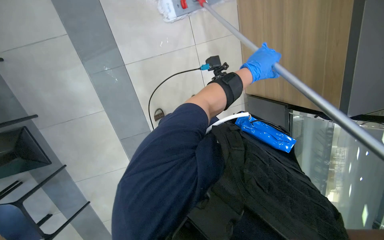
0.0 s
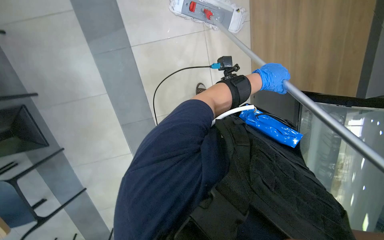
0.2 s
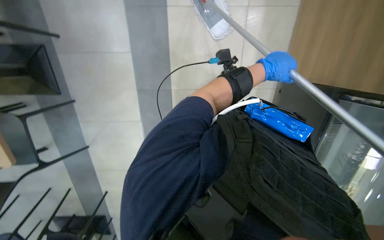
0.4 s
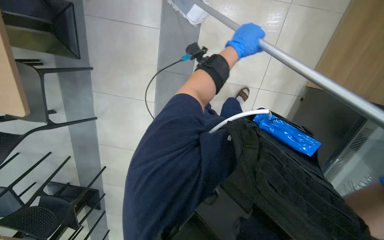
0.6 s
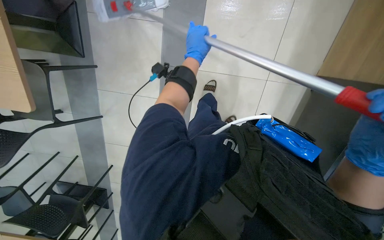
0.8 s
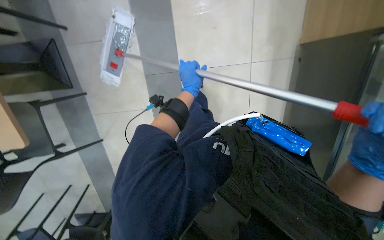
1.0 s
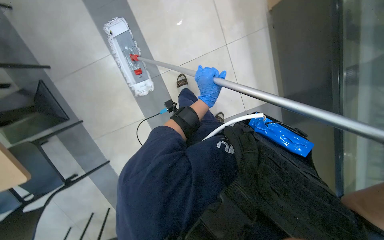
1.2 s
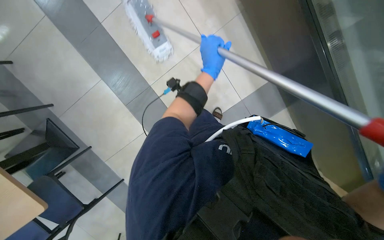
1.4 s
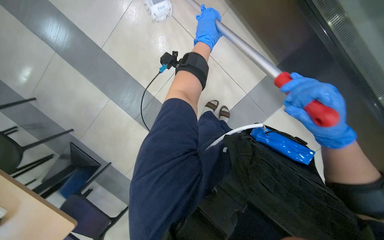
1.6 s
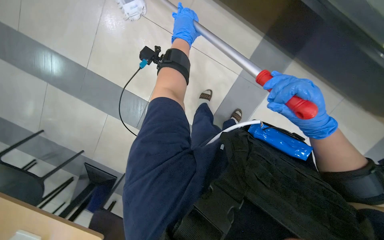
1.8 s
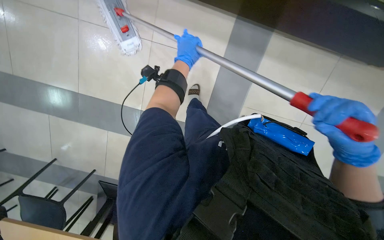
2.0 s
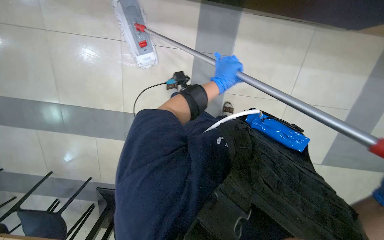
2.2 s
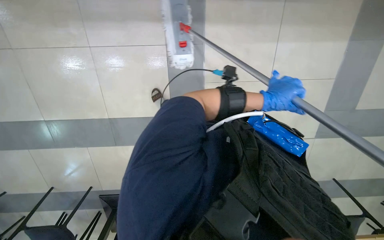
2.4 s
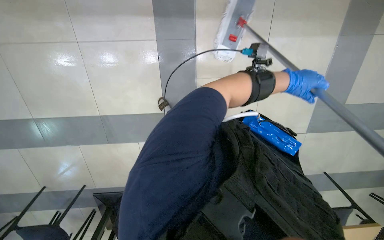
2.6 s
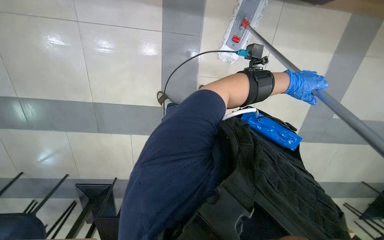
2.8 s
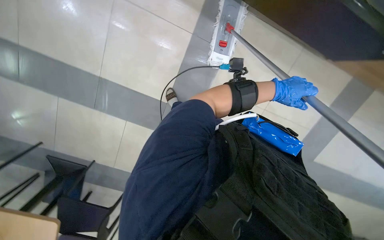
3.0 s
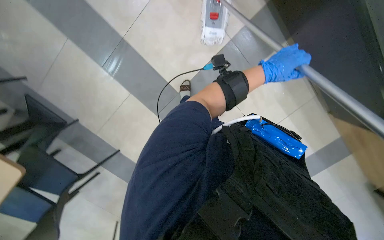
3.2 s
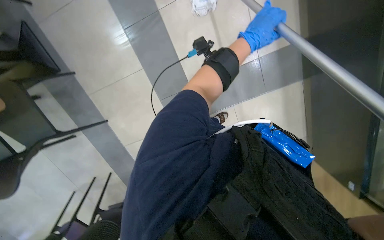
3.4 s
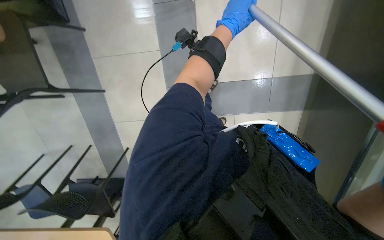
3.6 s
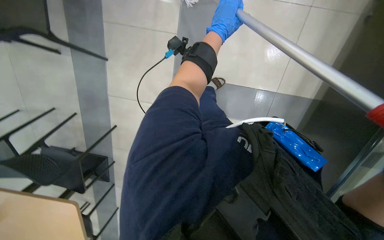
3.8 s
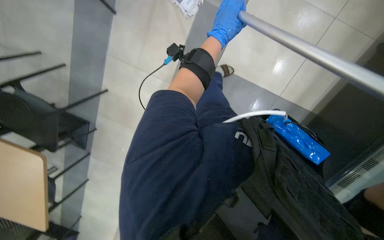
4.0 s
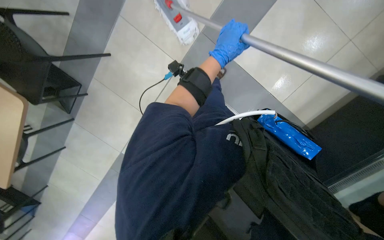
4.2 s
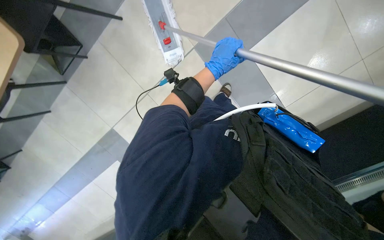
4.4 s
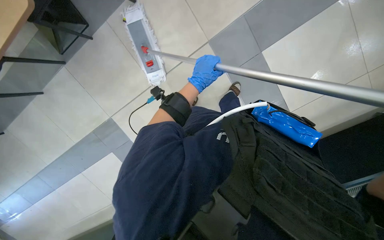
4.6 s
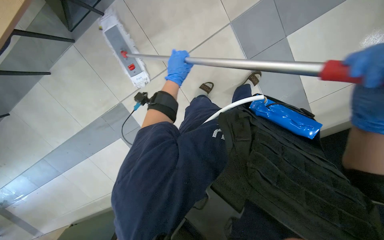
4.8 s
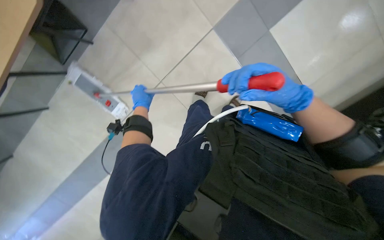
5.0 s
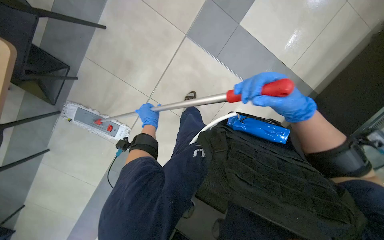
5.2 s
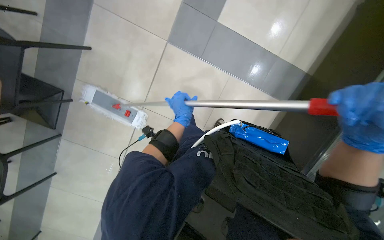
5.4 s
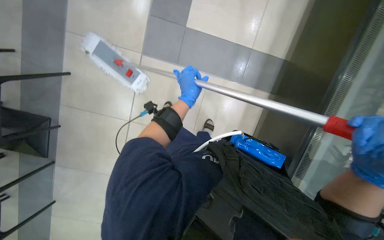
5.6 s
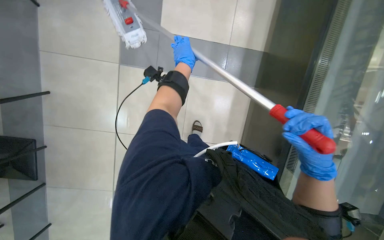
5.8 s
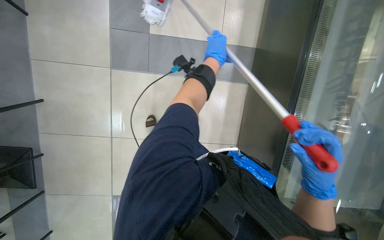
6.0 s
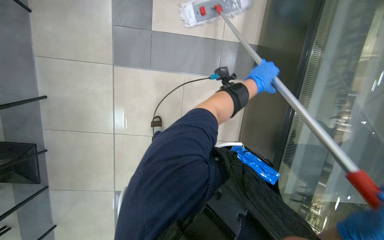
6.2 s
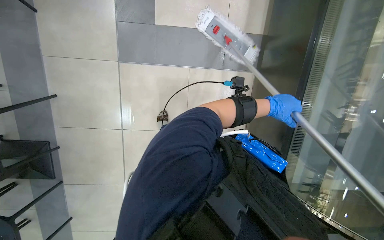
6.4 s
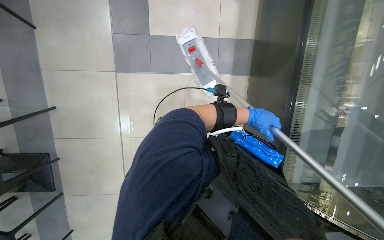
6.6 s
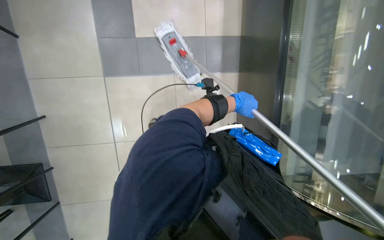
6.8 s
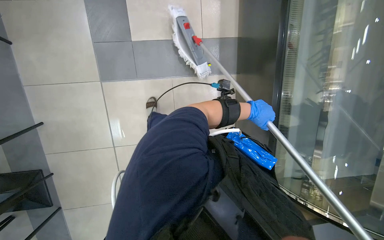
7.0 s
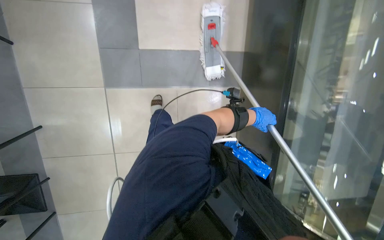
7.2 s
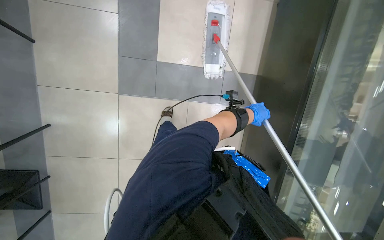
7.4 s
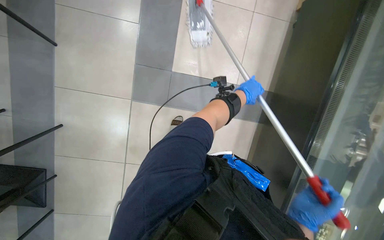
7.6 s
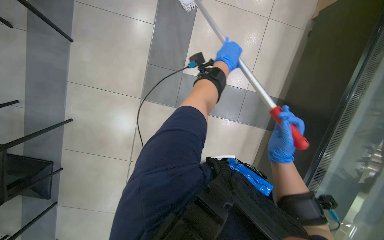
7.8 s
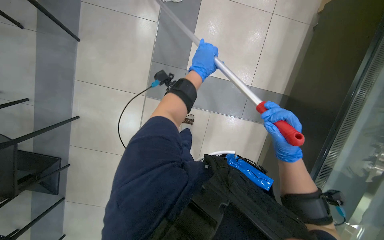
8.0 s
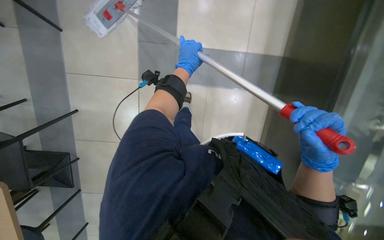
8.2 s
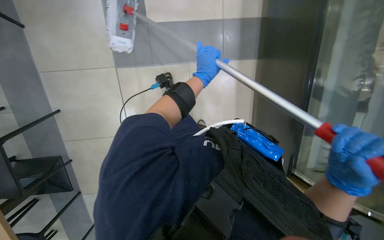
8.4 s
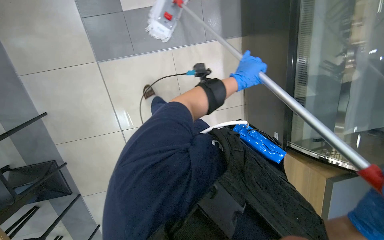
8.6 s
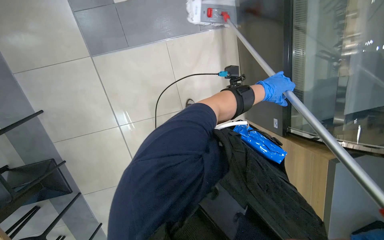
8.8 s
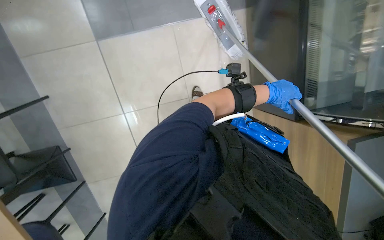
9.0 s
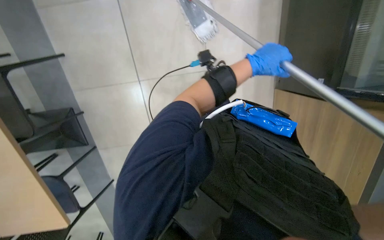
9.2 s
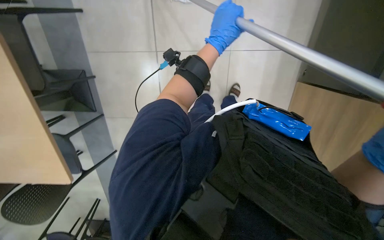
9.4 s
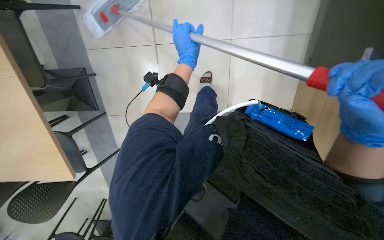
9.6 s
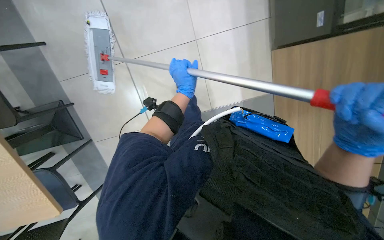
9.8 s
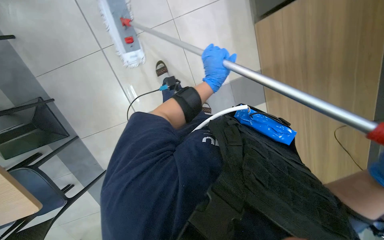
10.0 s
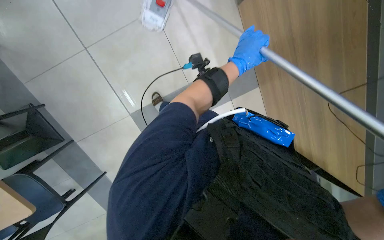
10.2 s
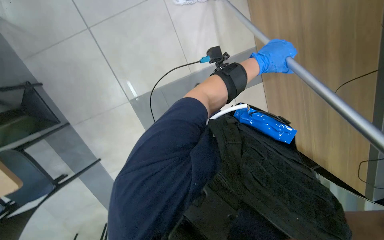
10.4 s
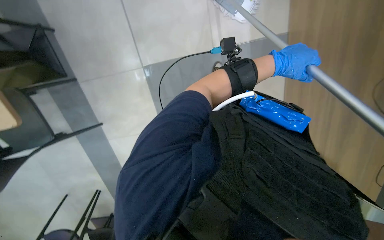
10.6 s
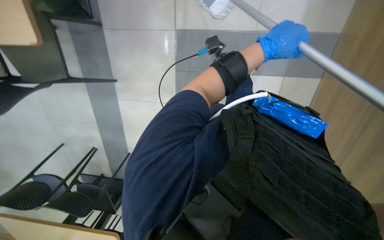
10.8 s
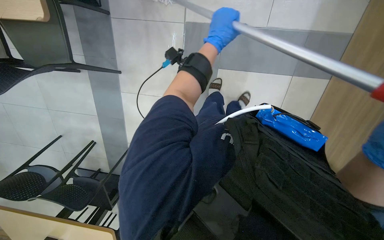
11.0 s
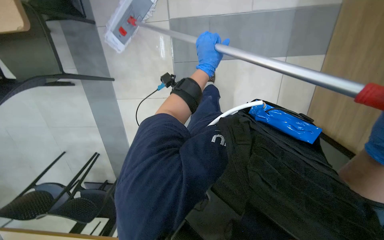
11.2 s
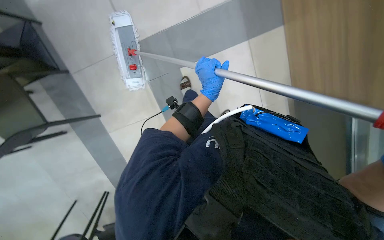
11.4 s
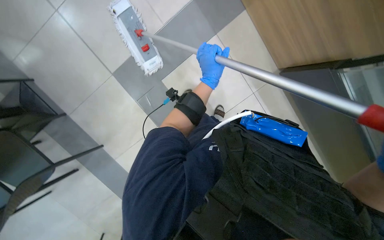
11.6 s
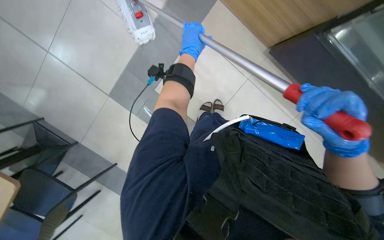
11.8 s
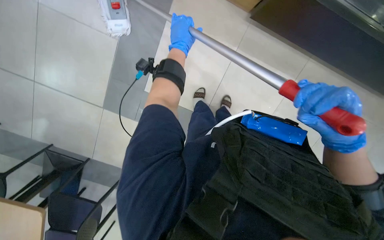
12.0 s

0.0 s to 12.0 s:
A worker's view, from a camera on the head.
Job: mopping floor.
The whole recording: Mopping floor. The worker mops the floor with a flat mop.
0.0 to 1.6 s: The left hand moves to the left and up the picture, approximately 25 cm.
1.6 to 3.0 s: The left hand goes approximately 35 cm to the right.
3.0 to 4.4 s: Everything in view rotates some 40 degrees clockwise. The left hand goes some 35 cm up the picture and to the left.
4.4 to 6.0 s: The left hand goes to the left and returns, approximately 25 cm each way.
7.6 to 9.0 s: The camera pitches downward, by about 15 degrees. The left hand goes to the left and returns, about 15 cm each way.
9.0 to 10.4 s: The camera pitches downward, by some 15 degrees. The left hand reaches some 25 cm to the left, then returns.

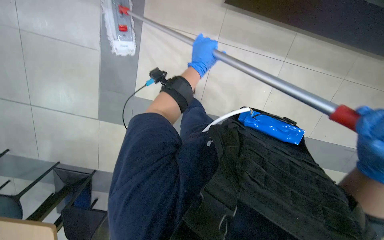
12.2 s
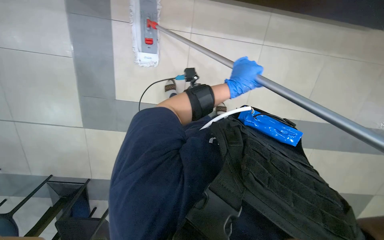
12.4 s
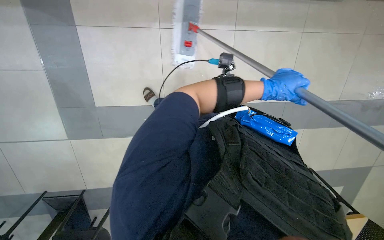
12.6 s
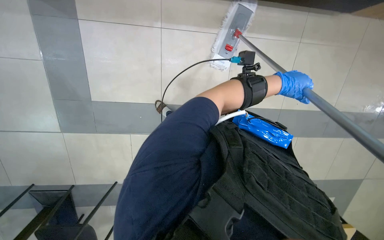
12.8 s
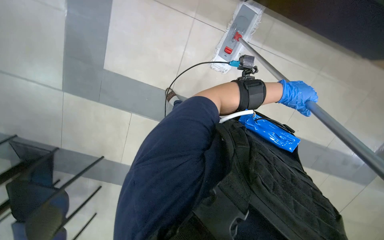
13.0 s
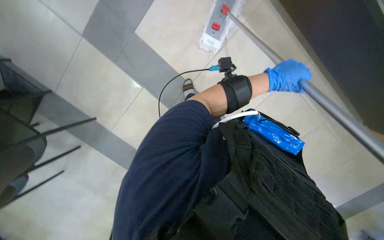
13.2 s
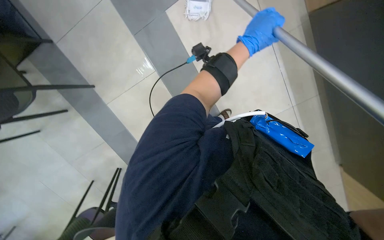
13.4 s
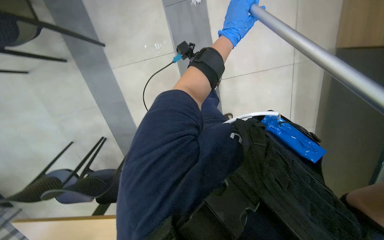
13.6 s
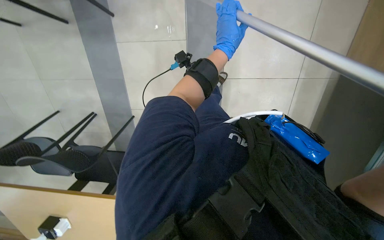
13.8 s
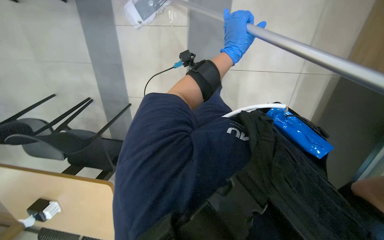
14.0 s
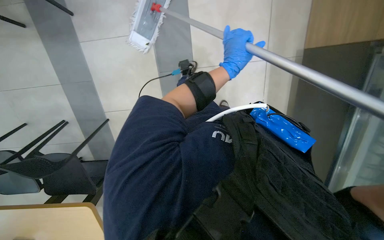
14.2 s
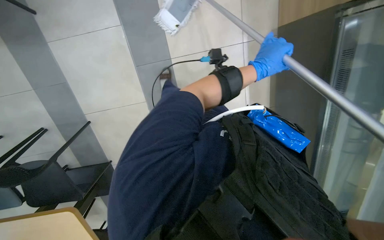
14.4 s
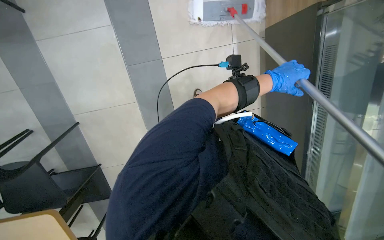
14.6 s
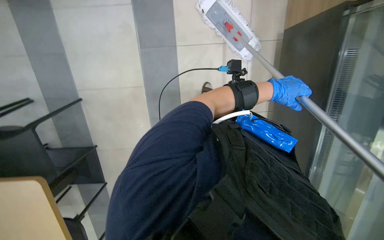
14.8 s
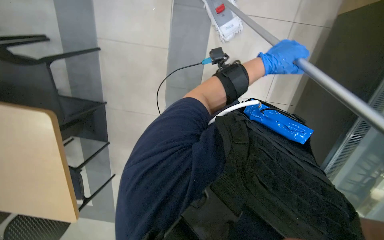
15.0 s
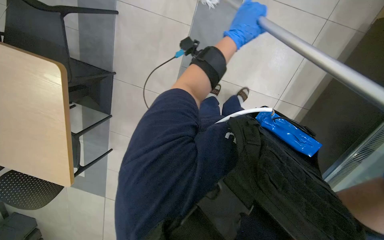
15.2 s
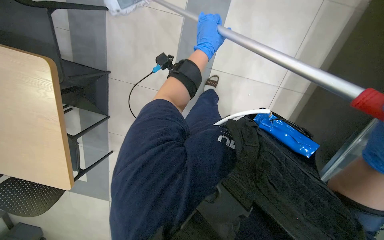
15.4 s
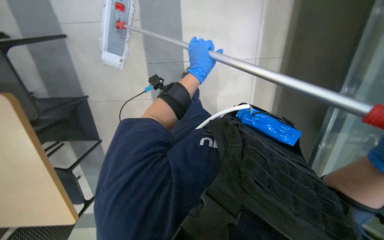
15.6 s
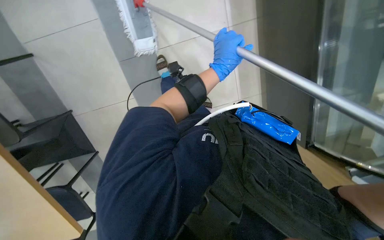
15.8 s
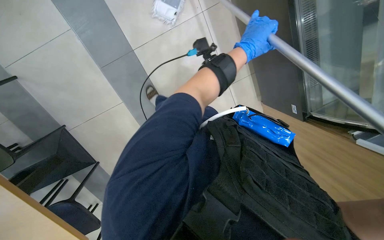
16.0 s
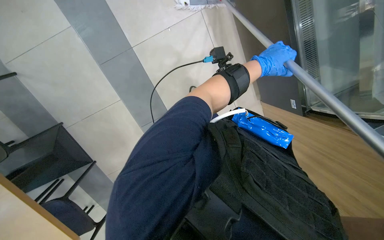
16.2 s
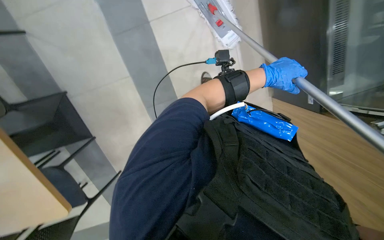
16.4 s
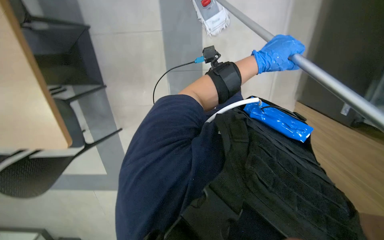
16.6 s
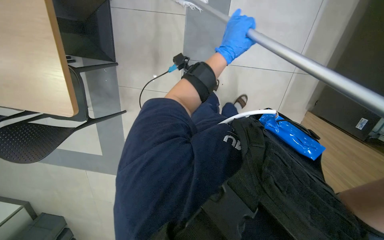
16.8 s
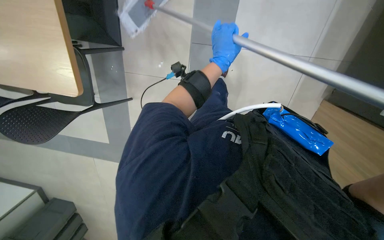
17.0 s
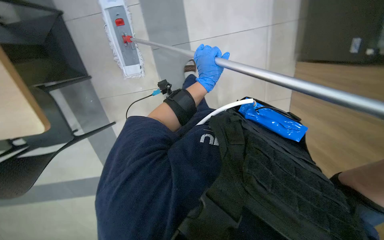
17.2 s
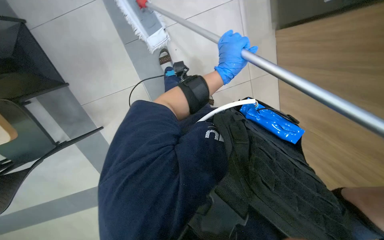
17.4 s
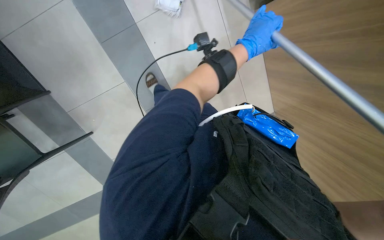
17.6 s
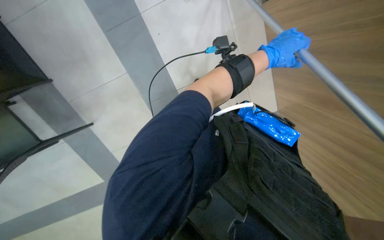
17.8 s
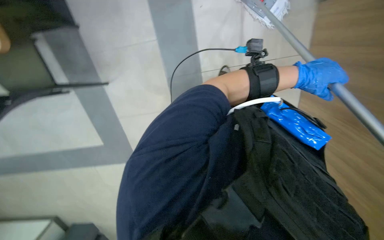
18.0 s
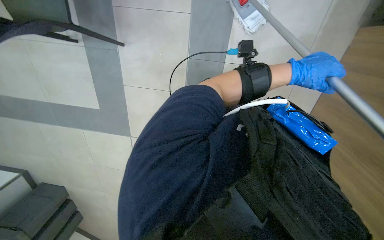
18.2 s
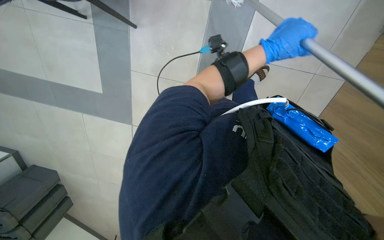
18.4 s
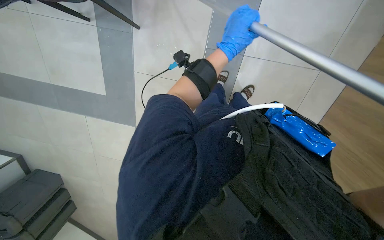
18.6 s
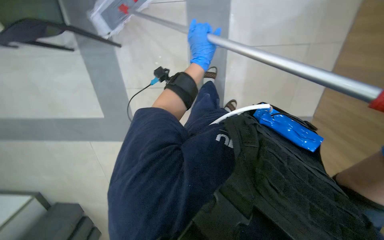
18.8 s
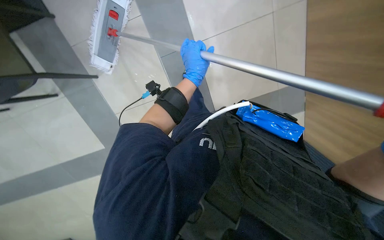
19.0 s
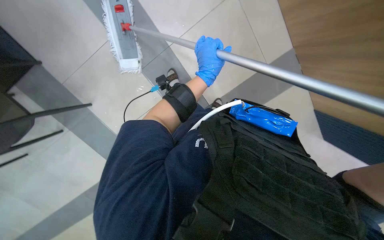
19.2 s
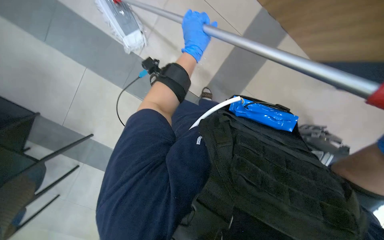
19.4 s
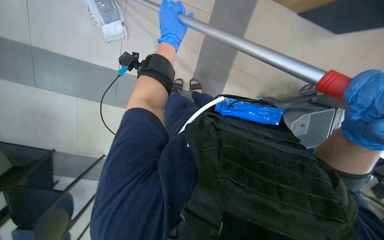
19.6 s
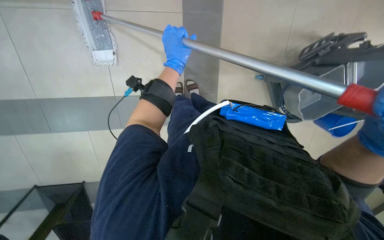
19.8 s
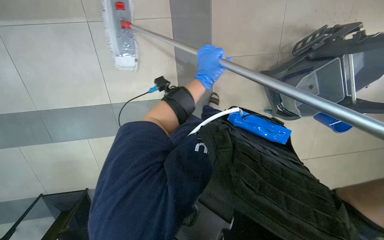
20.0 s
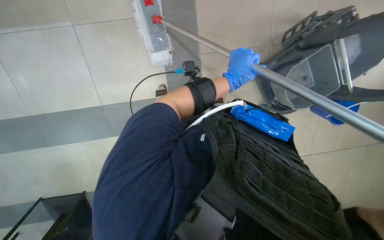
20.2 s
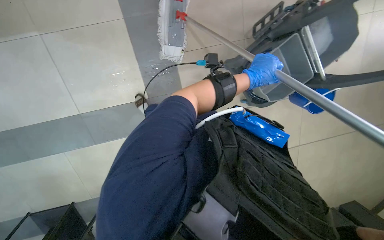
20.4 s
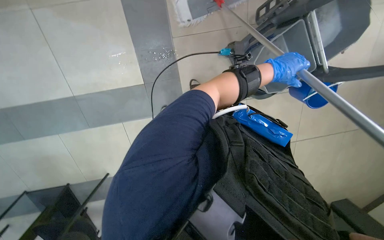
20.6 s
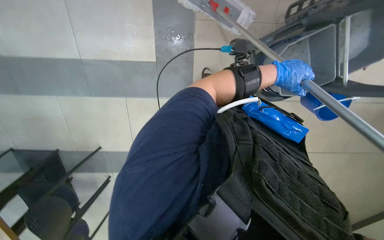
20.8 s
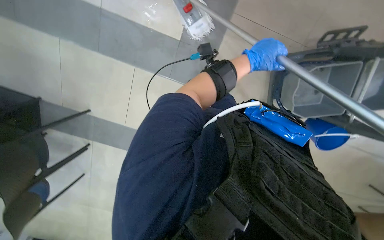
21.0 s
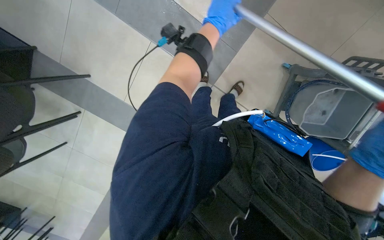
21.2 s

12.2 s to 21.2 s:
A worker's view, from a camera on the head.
Job: mopping floor.
The whole recording: Mopping floor. The worker mops the floor with a flat mop.
12.2 to 13.8 s: Everything in view rotates approximately 35 degrees clockwise. The left hand moves some 25 cm to the right and comes back.
13.8 to 15.2 s: The left hand goes to the right and returns, approximately 5 cm each way.
15.2 to 16.6 s: The left hand goes about 20 cm to the right.
16.6 to 18.2 s: The view tilts some 15 degrees downward. The left hand moves approximately 30 cm to the left and comes back.
18.2 to 19.8 s: The left hand shifts approximately 25 cm to the left.
19.8 to 21.2 s: The left hand is displaced to the right by approximately 40 cm.
